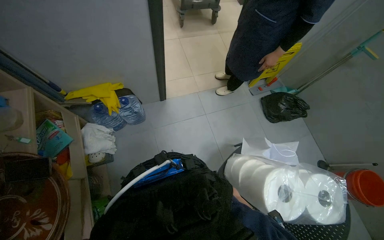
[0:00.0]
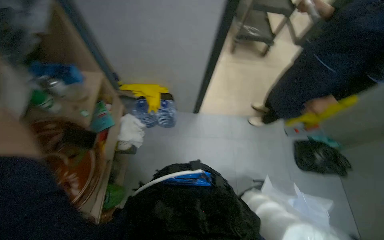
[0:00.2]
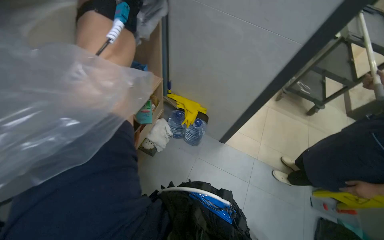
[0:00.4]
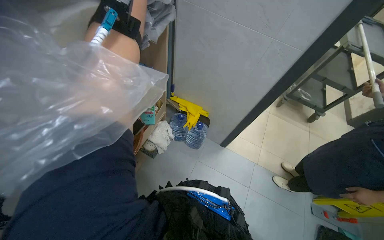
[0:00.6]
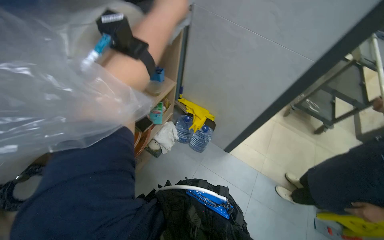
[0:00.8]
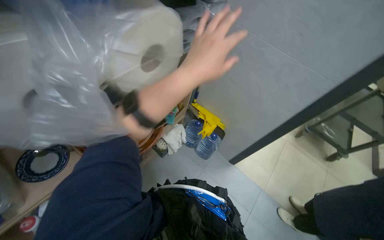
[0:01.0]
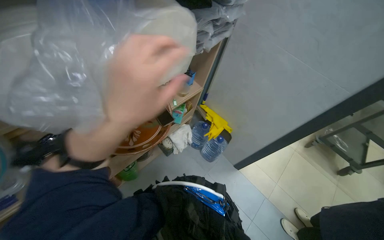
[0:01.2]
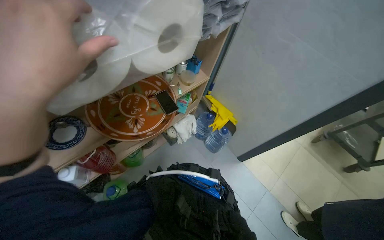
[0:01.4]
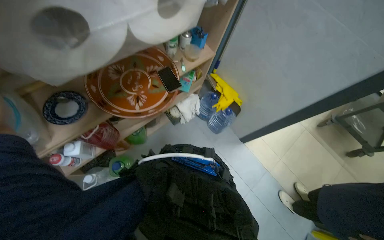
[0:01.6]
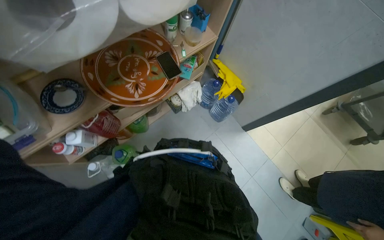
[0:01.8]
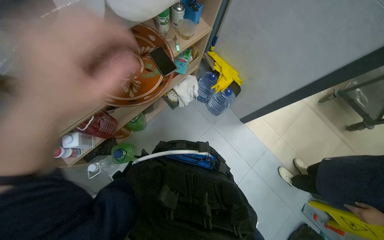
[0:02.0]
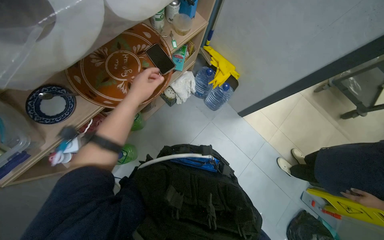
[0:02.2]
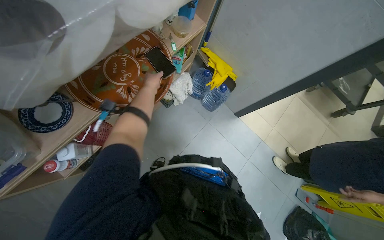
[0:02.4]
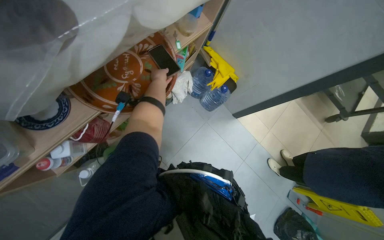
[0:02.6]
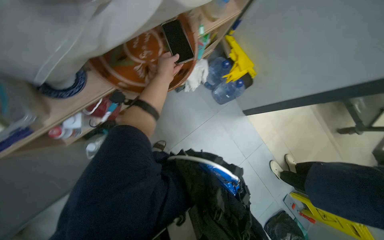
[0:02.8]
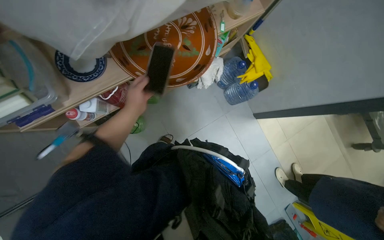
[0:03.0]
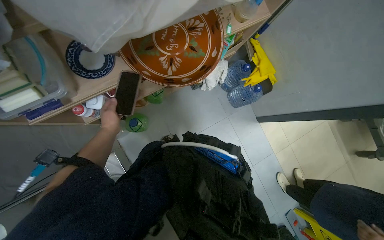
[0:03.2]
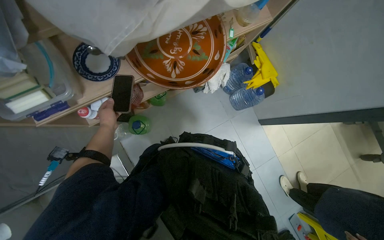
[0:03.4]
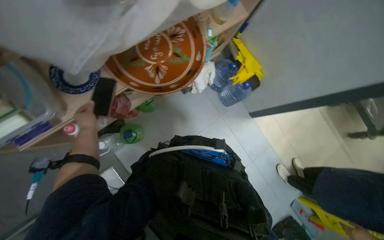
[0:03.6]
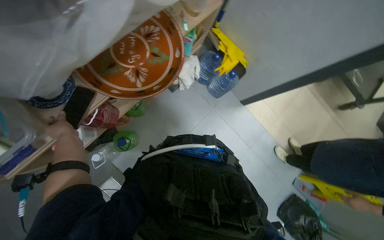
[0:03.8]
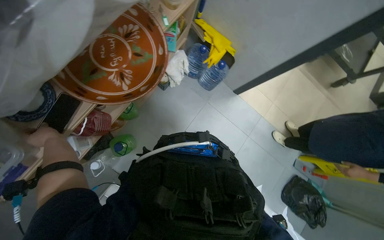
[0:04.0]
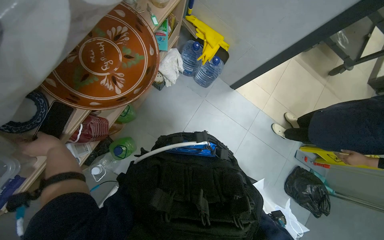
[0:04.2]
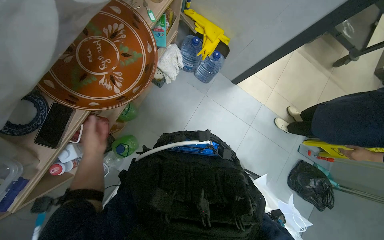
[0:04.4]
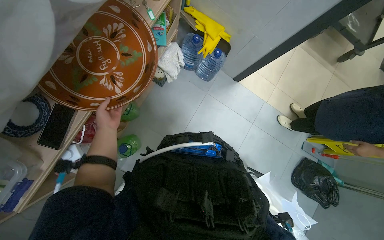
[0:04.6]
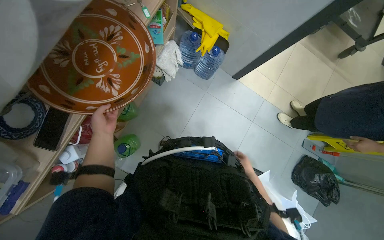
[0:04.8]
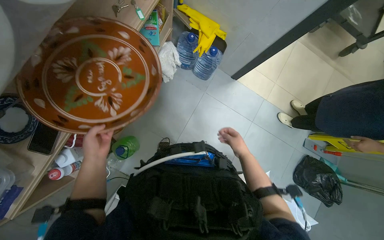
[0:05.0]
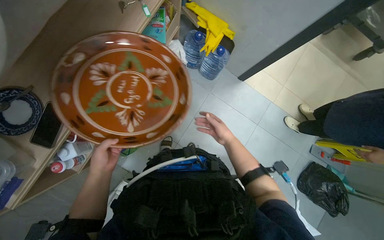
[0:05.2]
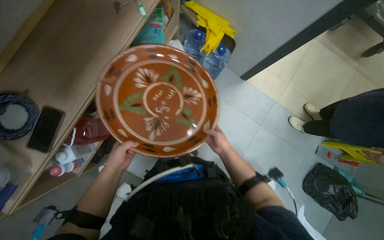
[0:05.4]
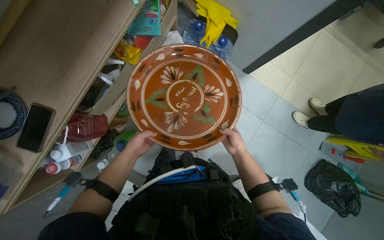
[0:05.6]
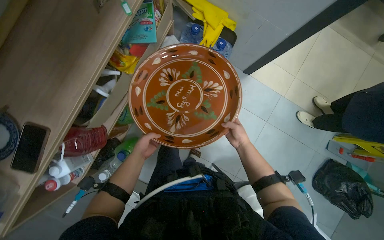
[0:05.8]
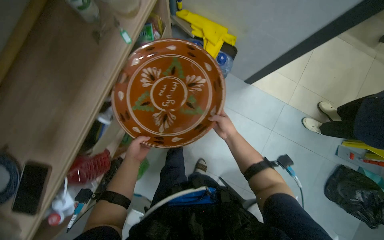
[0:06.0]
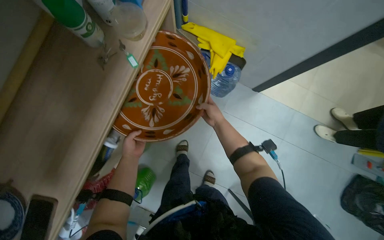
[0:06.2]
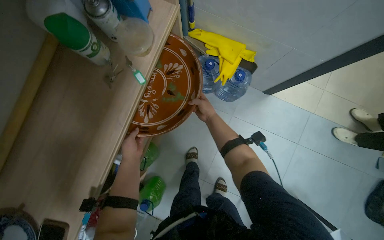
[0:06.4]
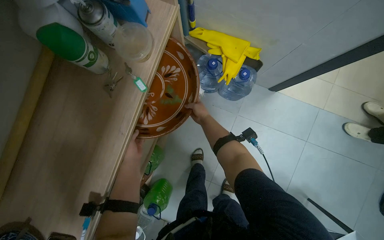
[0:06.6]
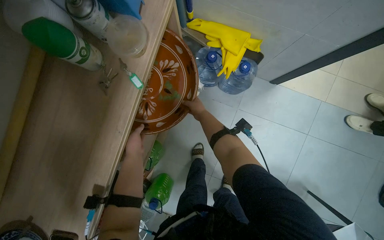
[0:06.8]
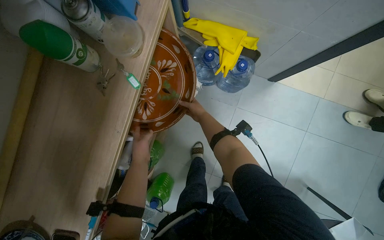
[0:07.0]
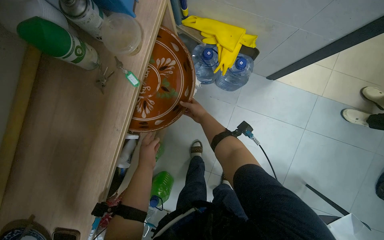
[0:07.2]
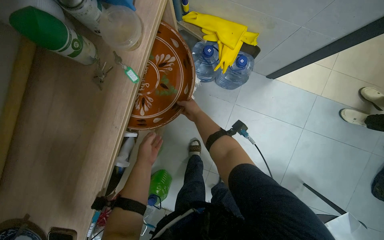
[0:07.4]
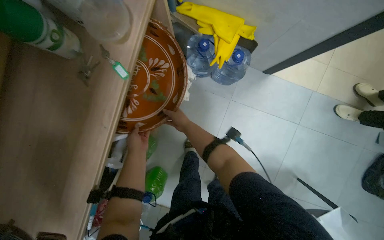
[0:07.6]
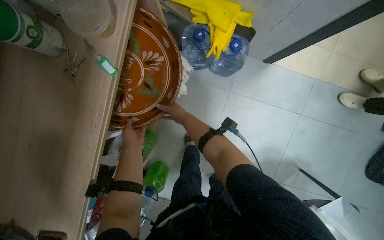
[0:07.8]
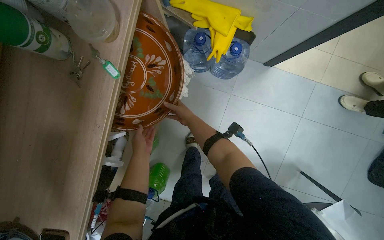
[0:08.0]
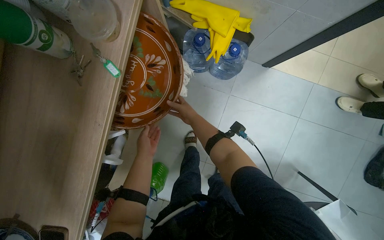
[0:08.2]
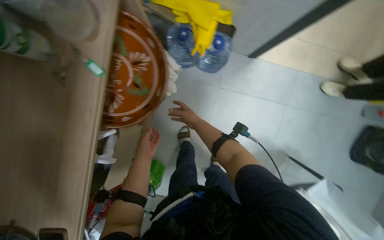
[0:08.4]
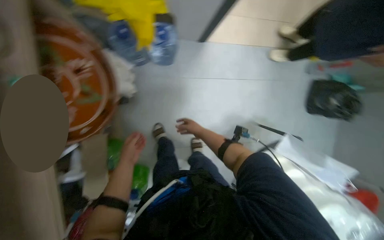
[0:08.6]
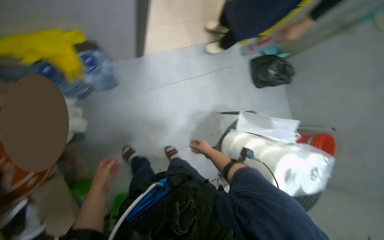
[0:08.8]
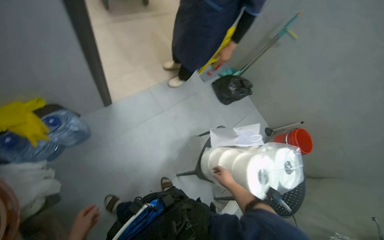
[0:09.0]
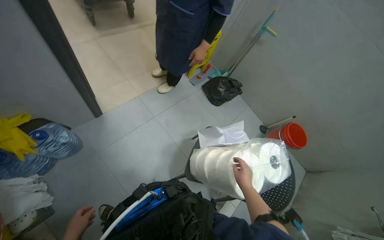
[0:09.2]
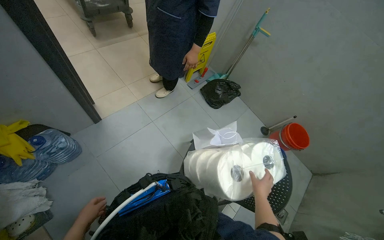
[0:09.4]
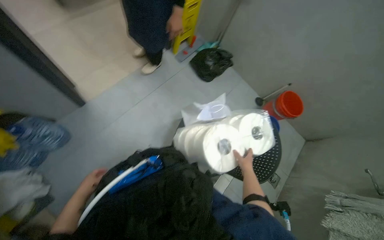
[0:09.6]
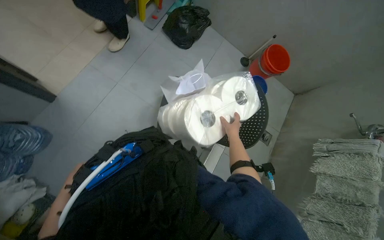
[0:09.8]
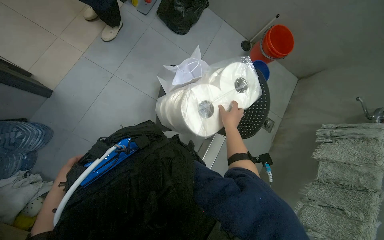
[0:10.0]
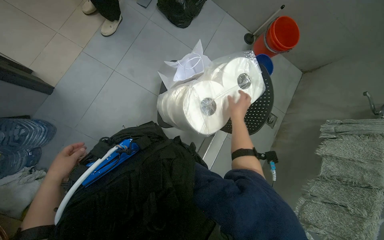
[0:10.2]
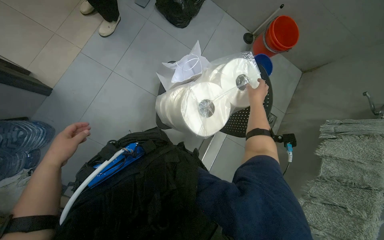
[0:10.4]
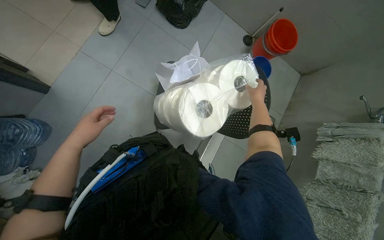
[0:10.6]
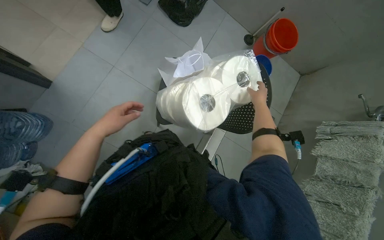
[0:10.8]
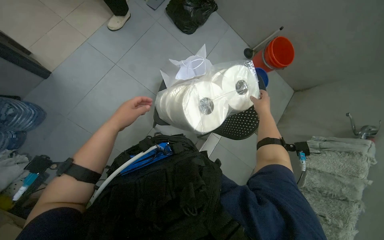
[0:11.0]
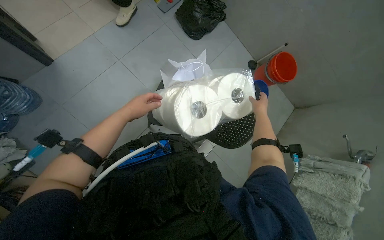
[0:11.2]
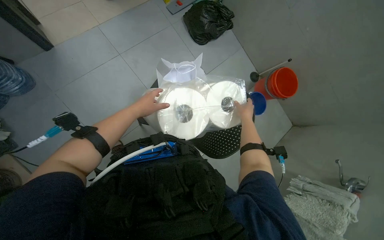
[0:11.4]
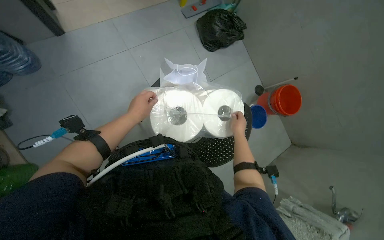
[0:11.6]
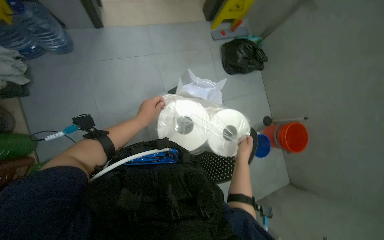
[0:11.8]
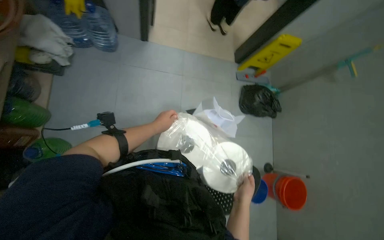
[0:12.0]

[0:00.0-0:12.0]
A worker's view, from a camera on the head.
Job: organizing items.
The whole recording: Organizing cleaning supplies and cloths. The worker removes and folds cleaning cloths, then organizes sponges and dish other supplies on shelves and a chair.
0:00.0 to 0:01.6: The head turns to the left by approximately 70 degrees. The view tips upward by some 15 degrees.
0:01.6 to 0:03.0: The view tilts approximately 15 degrees downward. The left hand heads farther from the camera, covering roughly 40 cm.
0:03.0 to 0:04.4: Everything in view rotates approximately 25 degrees counterclockwise. The left hand goes nearer and farther, some 25 cm each way, reversing 2 times.
0:04.4 to 0:06.0: The left hand swings nearer and farther, roughly 15 cm each way, with 2 reversals.
0:06.0 to 0:07.6: The right hand heads to the left and farther from the camera, covering about 30 cm.
0:07.6 to 0:09.0: The camera is carried approximately 40 cm. The head rotates some 60 degrees to the right.
0:09.0 to 0:10.4: The wearer moves to the right, about 40 cm. The wearer looks roughly 25 degrees further downward.
0:10.4 to 0:12.0: The wearer looks some 25 degrees further upward. The scene rotates clockwise by some 60 degrees.

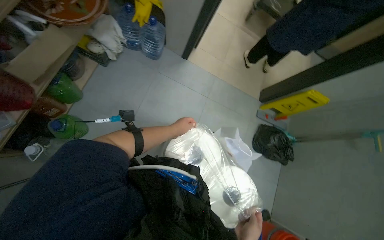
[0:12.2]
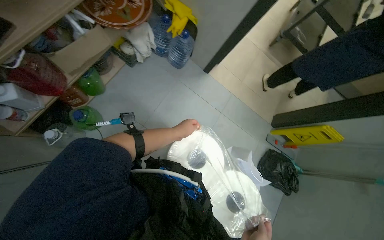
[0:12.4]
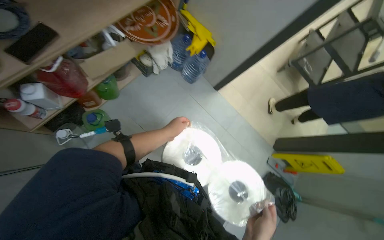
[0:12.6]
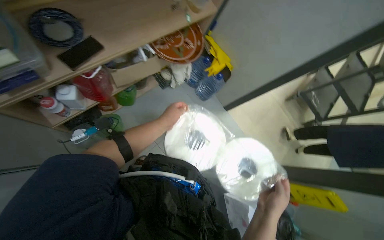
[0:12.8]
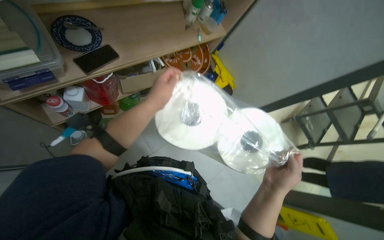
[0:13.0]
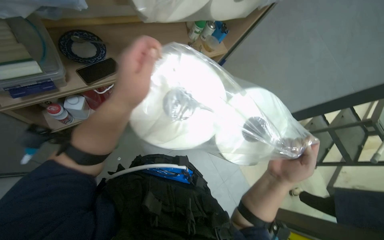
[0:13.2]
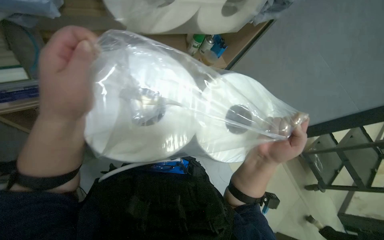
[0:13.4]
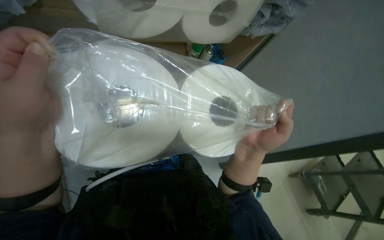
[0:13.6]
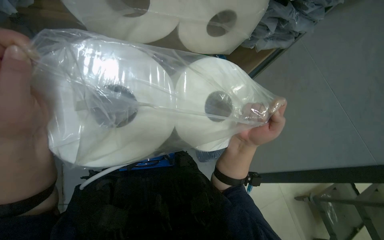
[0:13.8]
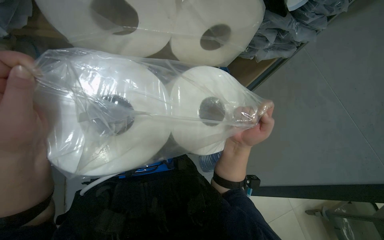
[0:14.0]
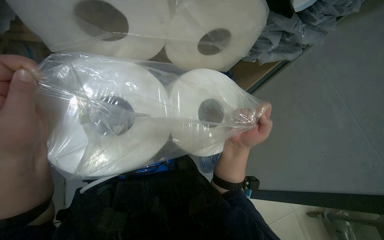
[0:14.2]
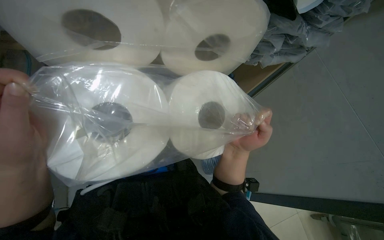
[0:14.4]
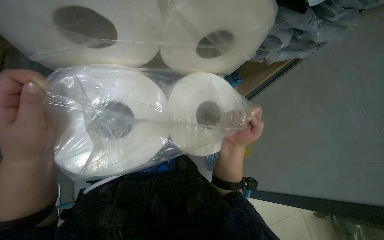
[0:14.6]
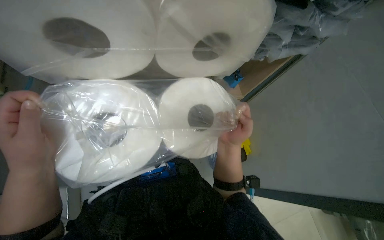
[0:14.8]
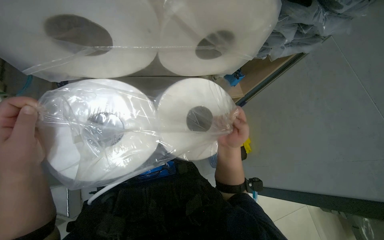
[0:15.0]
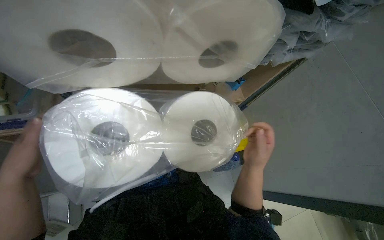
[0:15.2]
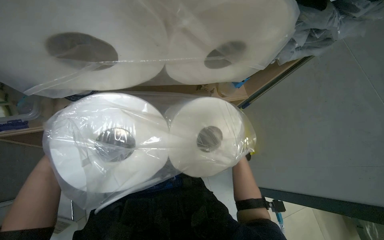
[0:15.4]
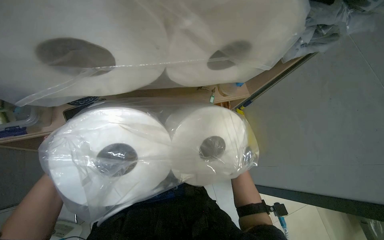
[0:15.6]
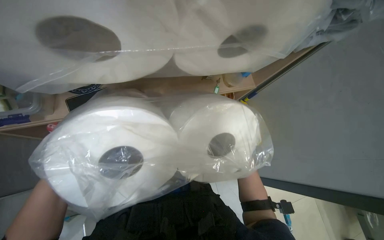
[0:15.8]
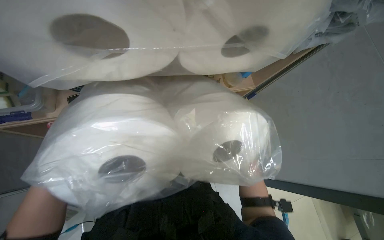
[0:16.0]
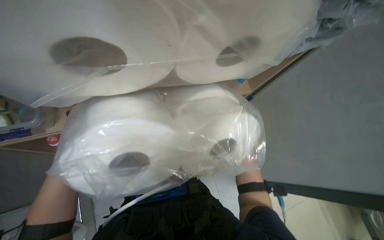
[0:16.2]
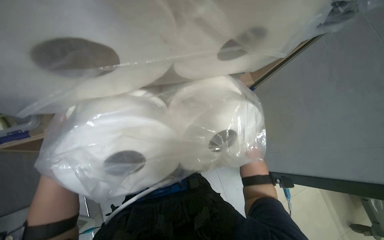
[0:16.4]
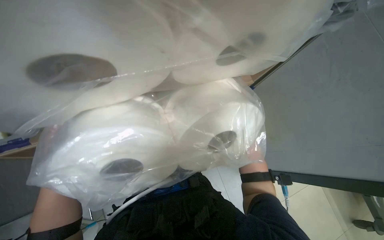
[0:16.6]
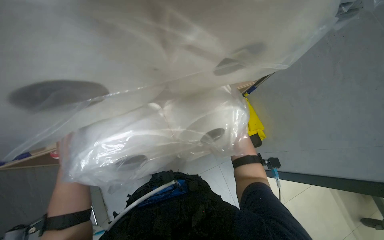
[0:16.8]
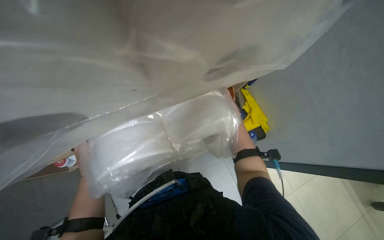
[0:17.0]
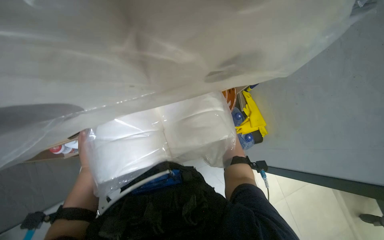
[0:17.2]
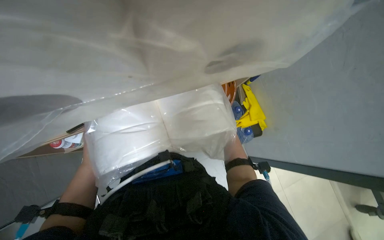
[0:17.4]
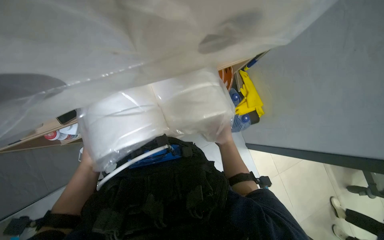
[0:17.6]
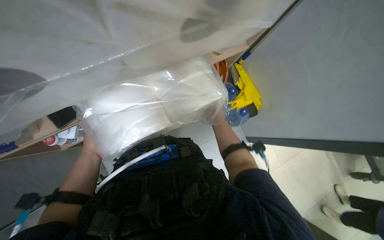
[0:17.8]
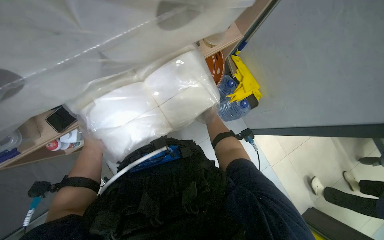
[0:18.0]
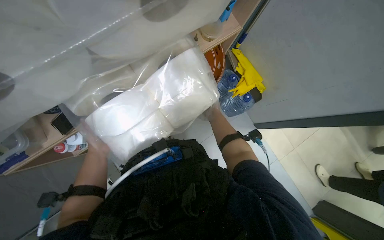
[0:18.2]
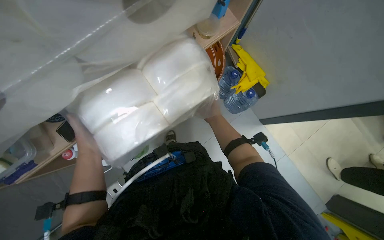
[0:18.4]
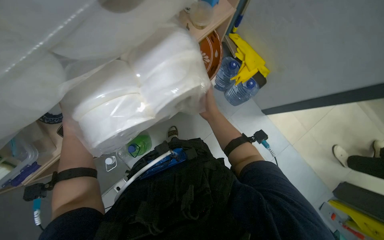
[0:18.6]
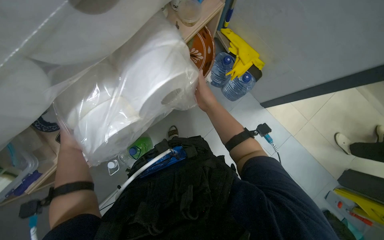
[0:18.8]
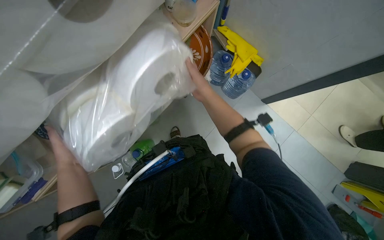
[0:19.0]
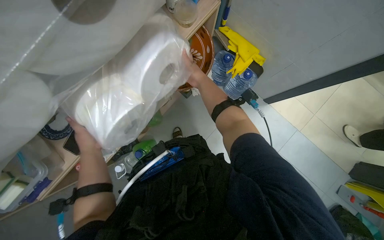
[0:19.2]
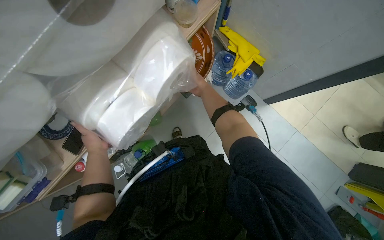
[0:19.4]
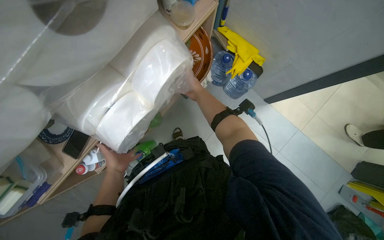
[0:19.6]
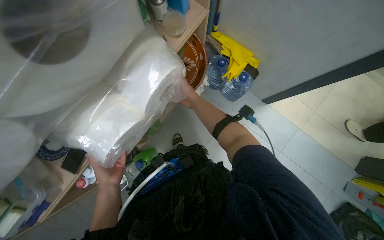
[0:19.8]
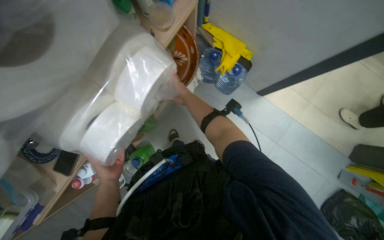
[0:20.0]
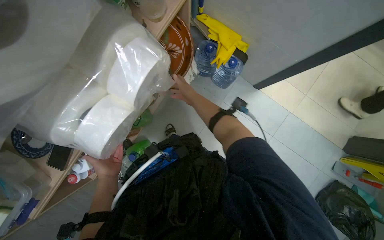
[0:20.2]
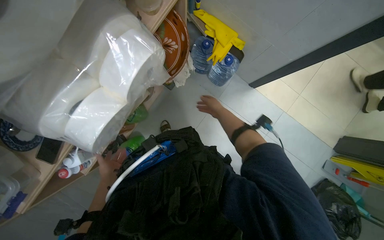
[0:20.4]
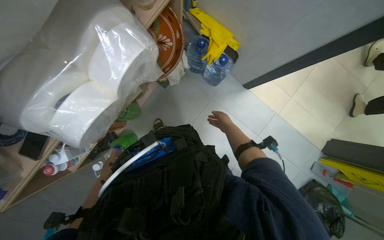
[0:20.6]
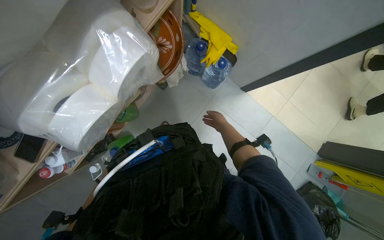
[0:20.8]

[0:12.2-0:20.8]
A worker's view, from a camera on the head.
Job: organizing items.
The whole recording: Organizing cleaning supplies and cloths. The worker removes and folds cleaning cloths, then organizes sponges and dish other supplies on shelves and a chair.
0:12.2 to 0:13.6: The view tilts some 30 degrees upward. Everything in view rotates roughly 40 degrees clockwise.
0:13.6 to 0:15.0: The right hand travels farther from the camera by approximately 15 cm.
0:16.6 to 0:18.0: The view tips downward by some 15 degrees.
0:18.0 to 0:19.4: The right hand moves some 15 cm nearer to the camera and comes back.
0:19.4 to 0:20.8: The right hand heads to the right, down the picture and farther from the camera, covering approximately 35 cm.
